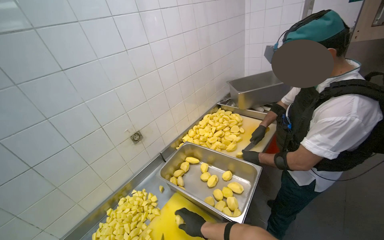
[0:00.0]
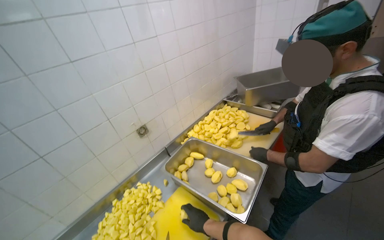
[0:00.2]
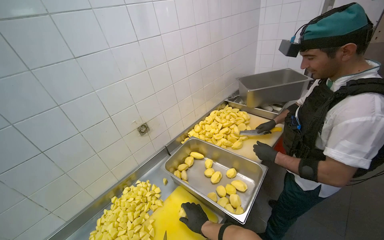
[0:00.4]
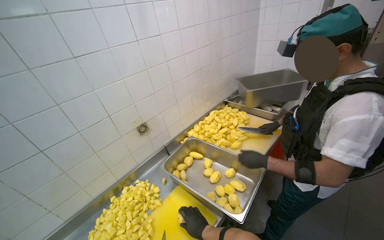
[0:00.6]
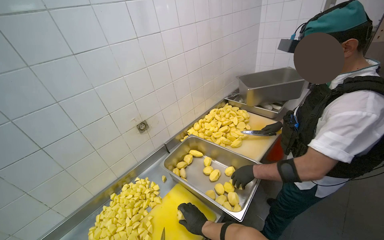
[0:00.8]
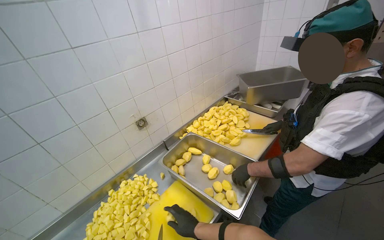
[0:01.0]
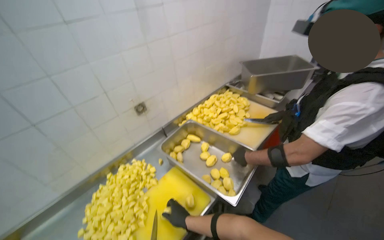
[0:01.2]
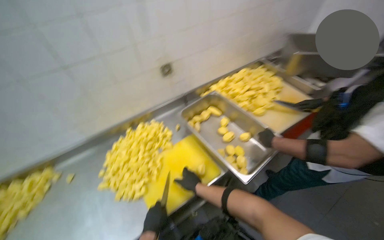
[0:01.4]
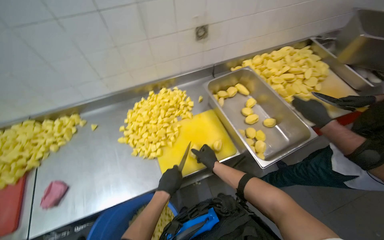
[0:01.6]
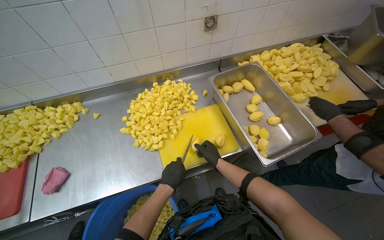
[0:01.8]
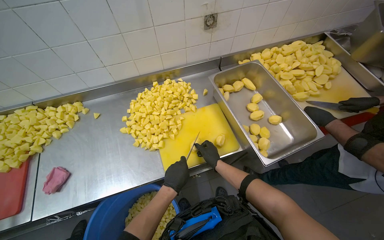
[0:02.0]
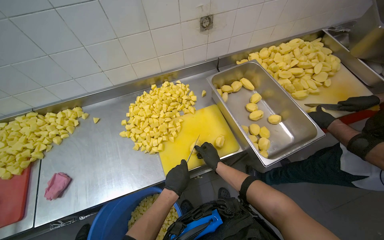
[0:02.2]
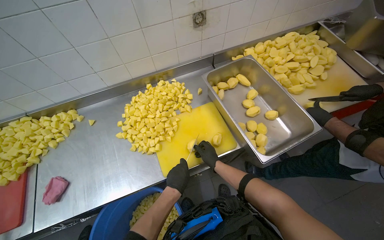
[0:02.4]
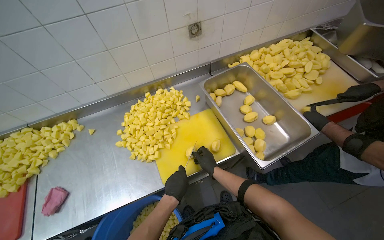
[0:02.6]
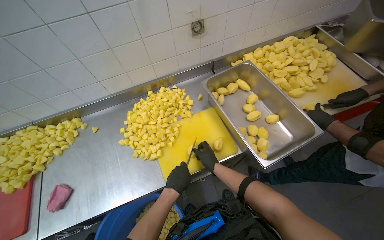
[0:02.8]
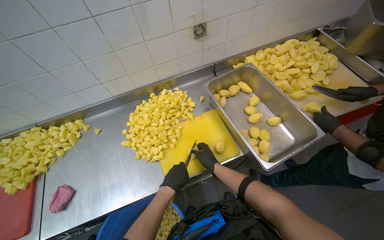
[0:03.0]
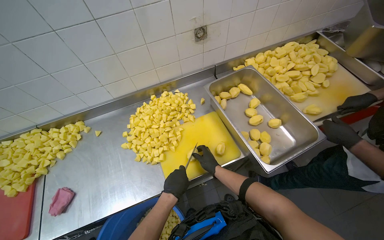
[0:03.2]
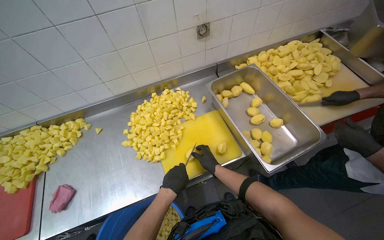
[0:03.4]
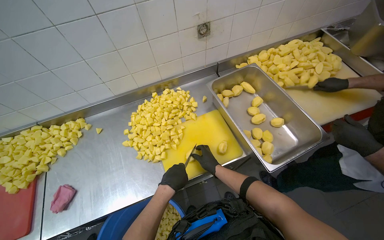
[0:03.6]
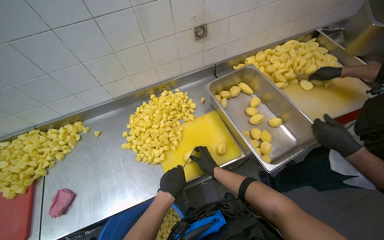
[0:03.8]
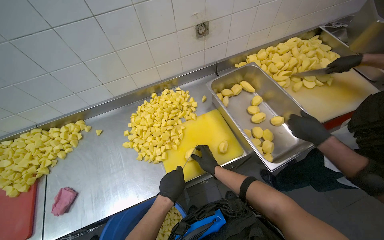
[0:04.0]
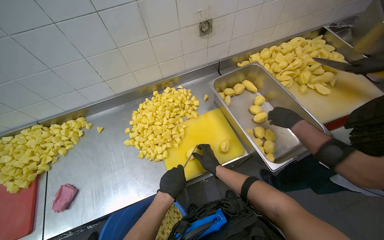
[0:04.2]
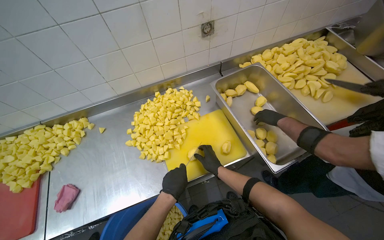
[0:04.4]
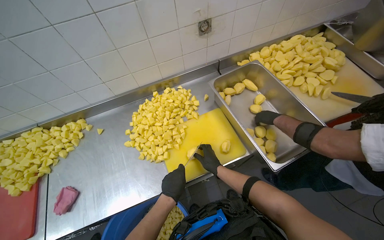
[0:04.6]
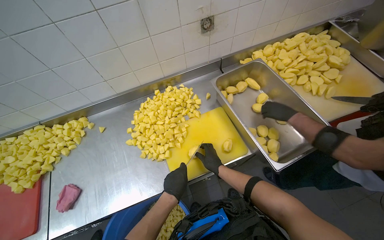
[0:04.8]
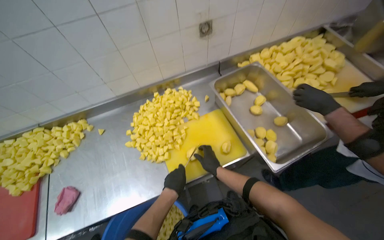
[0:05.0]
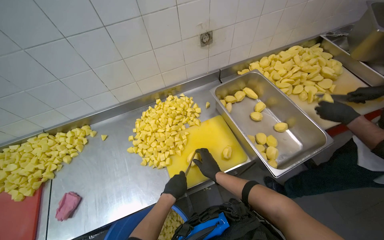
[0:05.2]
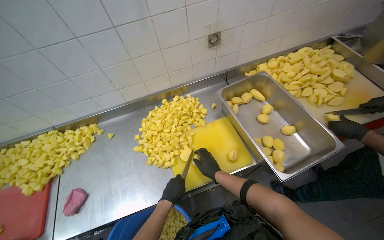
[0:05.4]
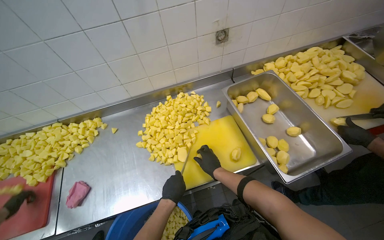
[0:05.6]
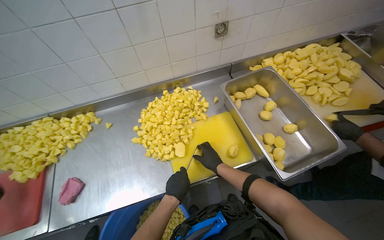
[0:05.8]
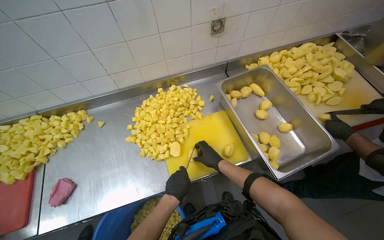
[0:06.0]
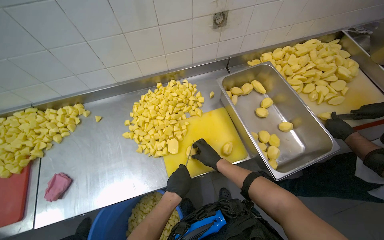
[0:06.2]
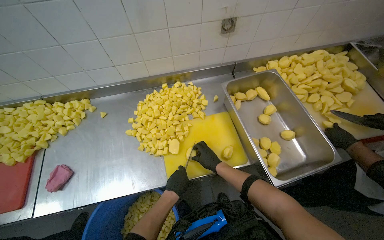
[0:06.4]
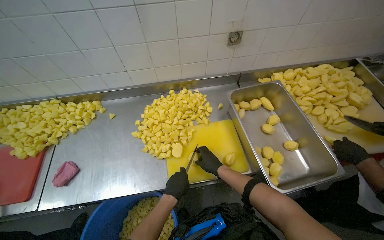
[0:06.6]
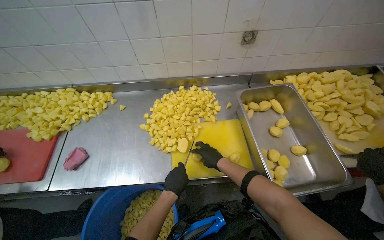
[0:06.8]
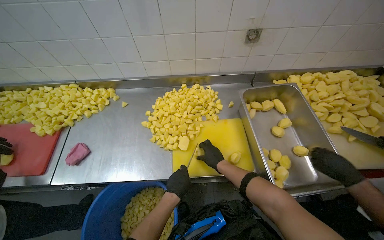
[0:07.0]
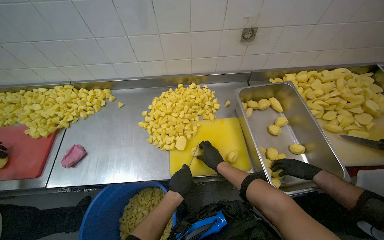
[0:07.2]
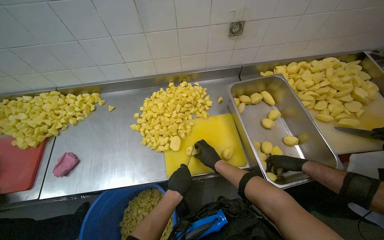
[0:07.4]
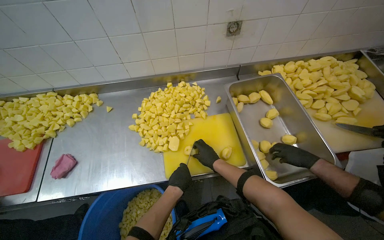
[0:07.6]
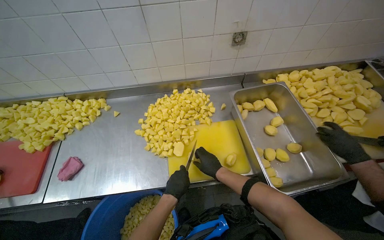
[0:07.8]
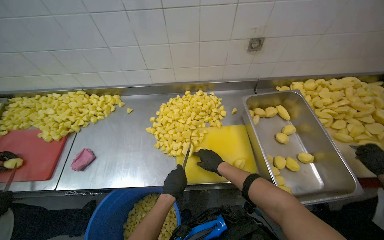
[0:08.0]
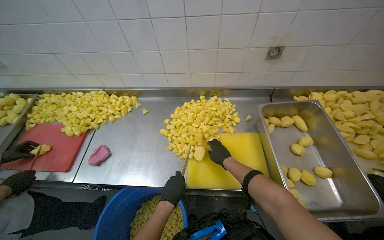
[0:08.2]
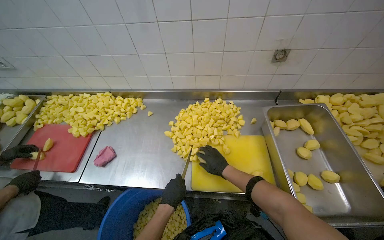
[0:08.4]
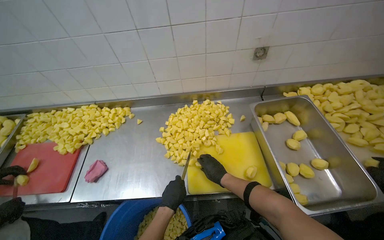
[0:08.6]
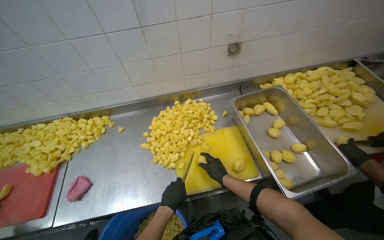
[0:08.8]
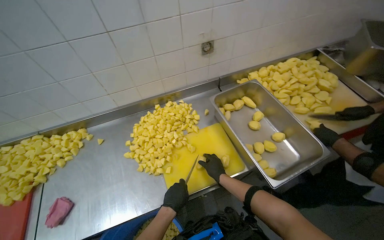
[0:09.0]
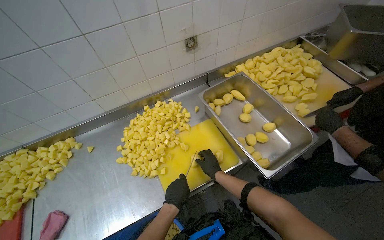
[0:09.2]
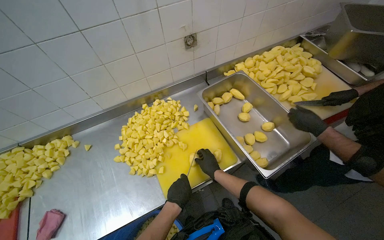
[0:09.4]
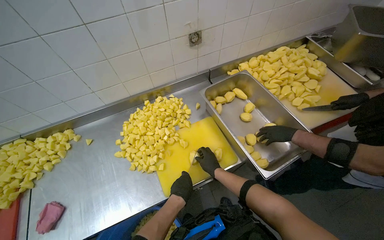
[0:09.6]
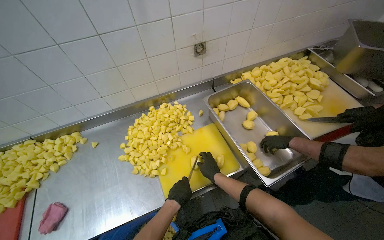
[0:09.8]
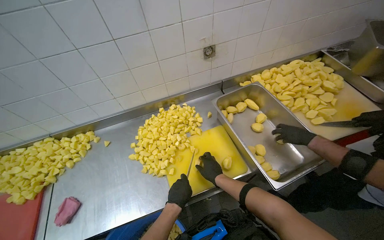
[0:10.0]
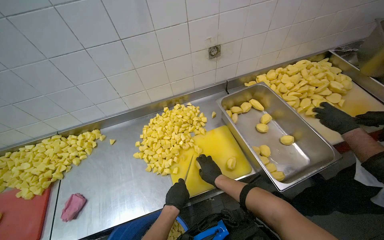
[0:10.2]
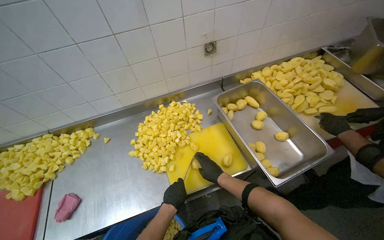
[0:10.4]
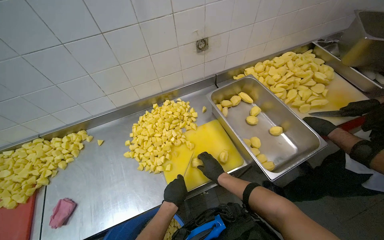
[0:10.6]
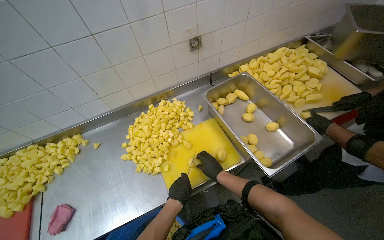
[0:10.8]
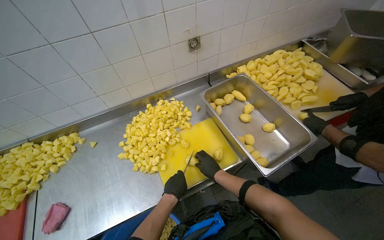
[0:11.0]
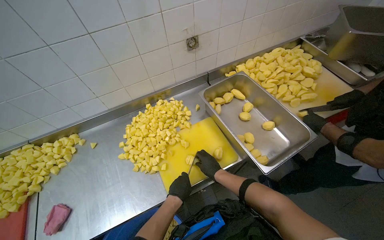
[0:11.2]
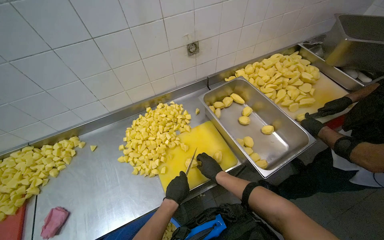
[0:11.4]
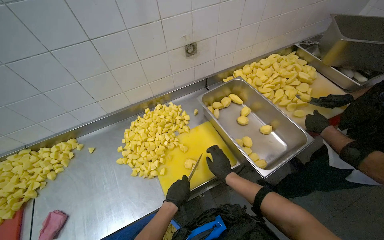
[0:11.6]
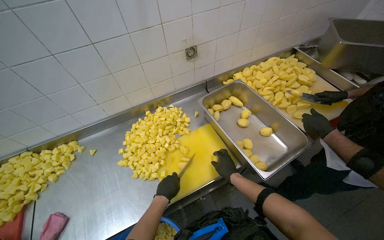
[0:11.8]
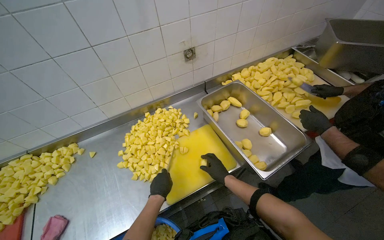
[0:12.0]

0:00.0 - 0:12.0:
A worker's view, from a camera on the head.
Job: preparing food.
The whole recording: Cutting potatoes into cubes. The worker continues cutting peeled potatoes into cubes on a yellow cutting board.
0:00.0 - 0:01.6: The wearer looks some 30 degrees further to the left. The view tips downward by about 30 degrees.
0:01.6 - 0:03.0: The right hand is displaced farther from the camera by roughly 10 cm.
0:03.0 - 0:06.0: The hands stay close to where they were, moving slightly.
0:09.0 - 0:12.0: The hands are busy where they are.

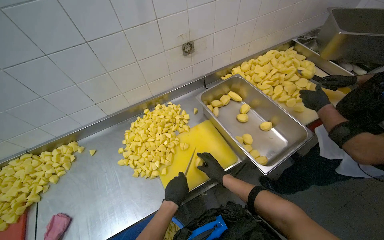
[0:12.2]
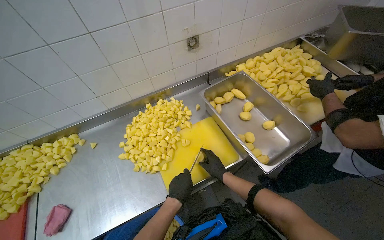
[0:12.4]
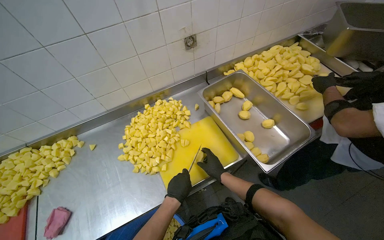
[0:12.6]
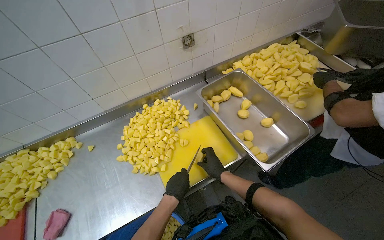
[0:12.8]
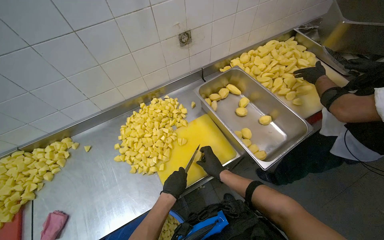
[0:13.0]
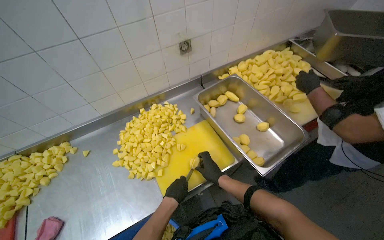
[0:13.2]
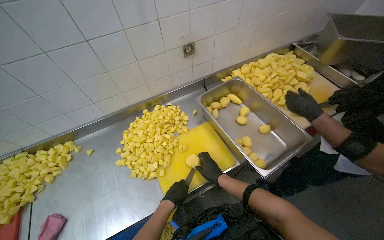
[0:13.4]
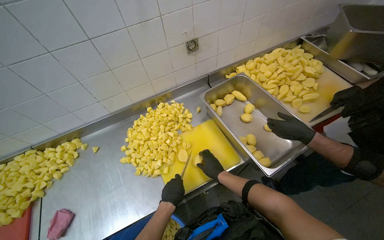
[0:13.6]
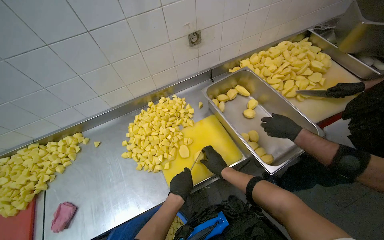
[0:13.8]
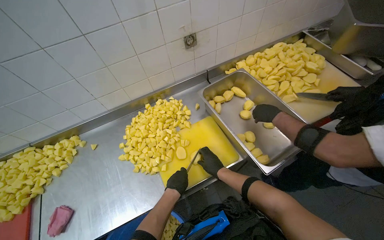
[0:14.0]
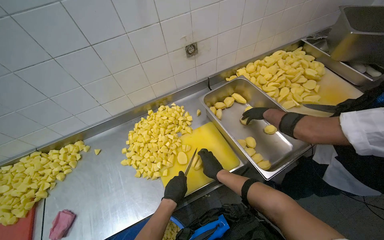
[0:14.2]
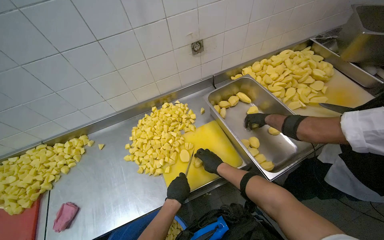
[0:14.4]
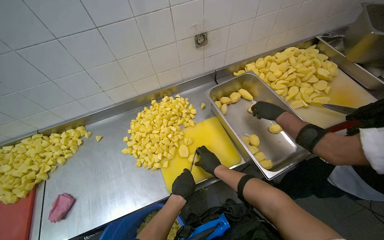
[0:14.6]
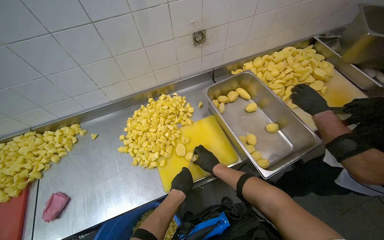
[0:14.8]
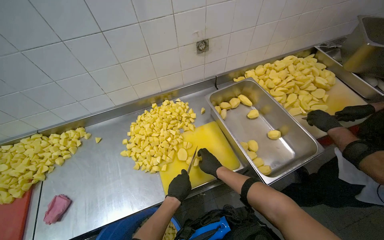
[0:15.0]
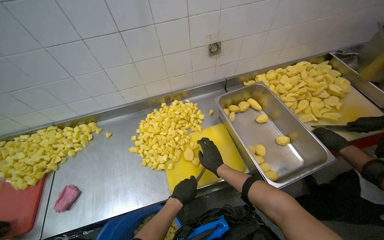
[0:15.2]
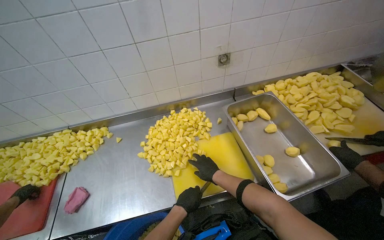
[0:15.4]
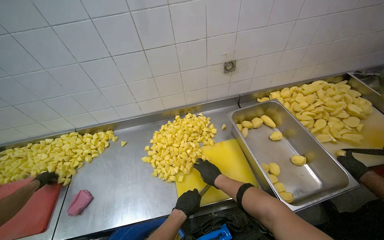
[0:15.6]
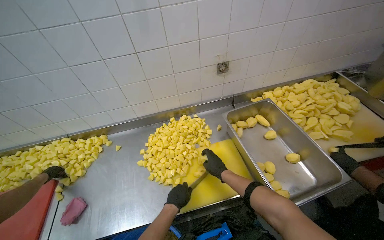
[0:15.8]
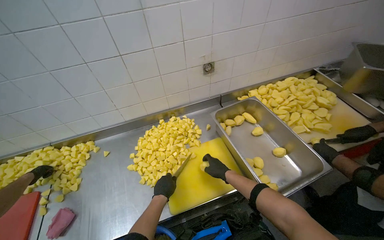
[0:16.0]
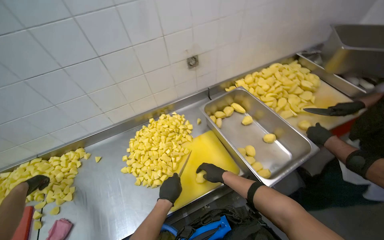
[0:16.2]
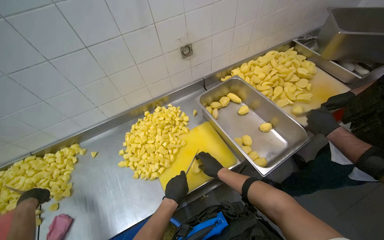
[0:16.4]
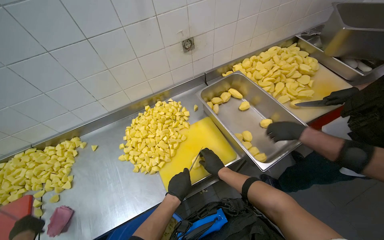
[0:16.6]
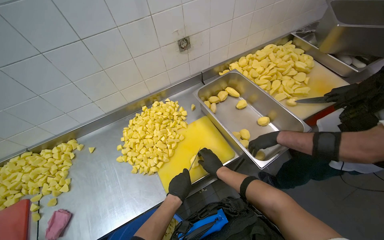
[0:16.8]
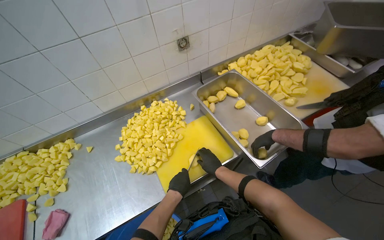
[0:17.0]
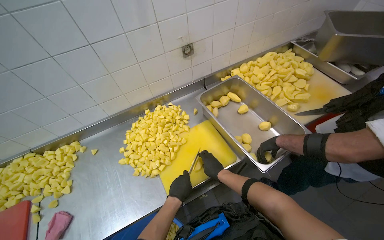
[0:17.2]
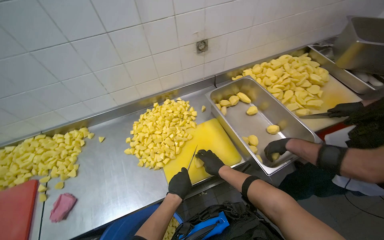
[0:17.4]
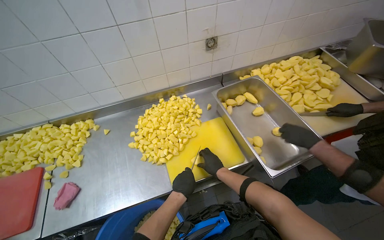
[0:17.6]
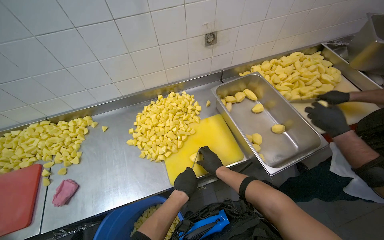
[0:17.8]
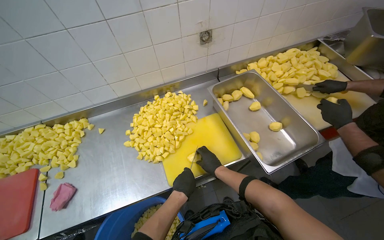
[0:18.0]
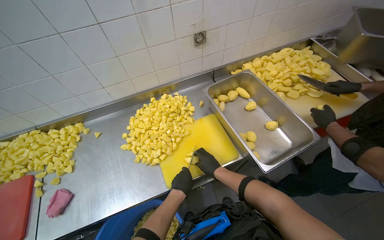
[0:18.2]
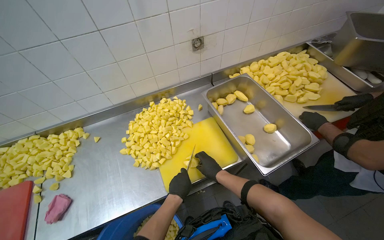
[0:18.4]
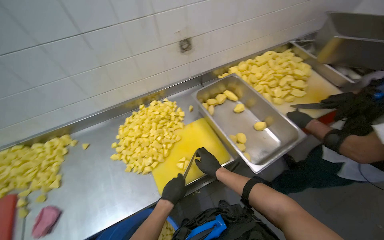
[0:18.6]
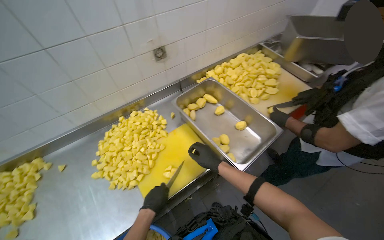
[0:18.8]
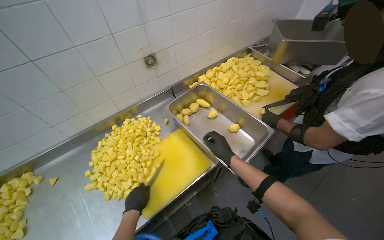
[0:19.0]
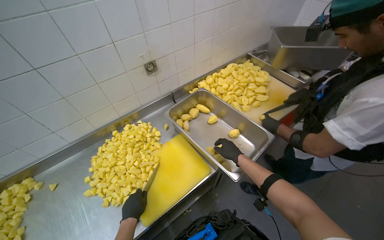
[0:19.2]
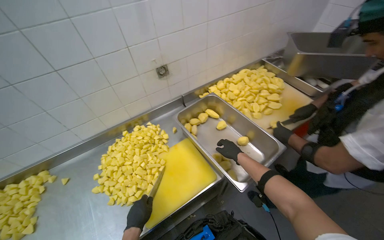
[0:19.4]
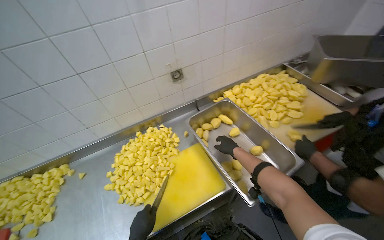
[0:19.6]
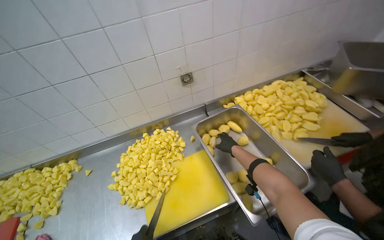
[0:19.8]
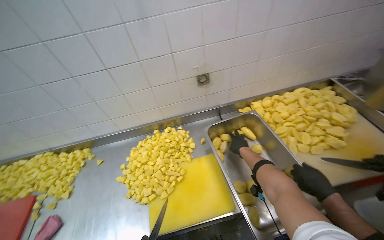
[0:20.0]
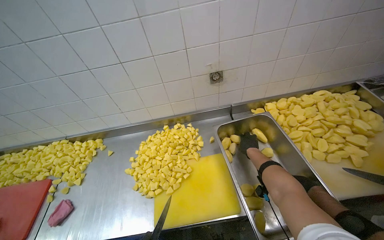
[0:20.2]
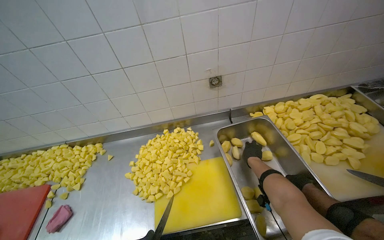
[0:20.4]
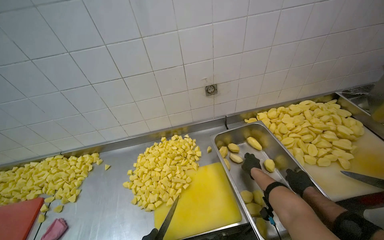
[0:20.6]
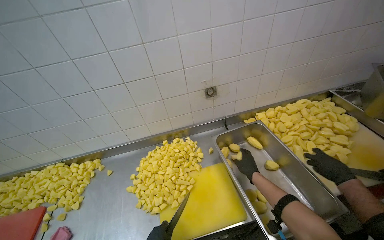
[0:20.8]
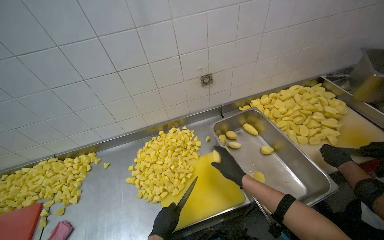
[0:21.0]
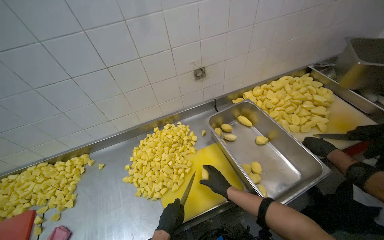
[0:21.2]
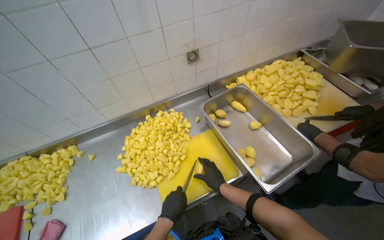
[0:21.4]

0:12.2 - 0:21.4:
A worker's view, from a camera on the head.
Job: preparing food.
The whole recording: Cutting potatoes into cubes. The worker continues cutting peeled potatoes into cubes on a yellow cutting board.
0:12.2 - 0:13.8: The hands stay close to where they were, moving slightly.
0:15.2 - 0:18.4: The hands are busy where they are.
0:18.4 - 0:19.8: The right hand is displaced up the picture by some 25 cm.
0:19.8 - 0:21.4: The right hand moves down the picture, to the left and nearer to the camera, roughly 30 cm.
